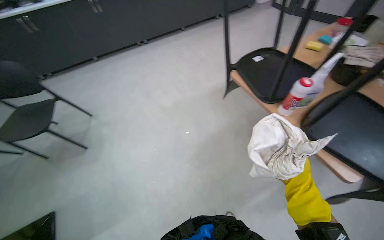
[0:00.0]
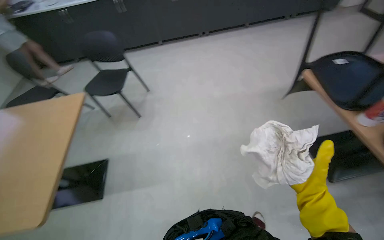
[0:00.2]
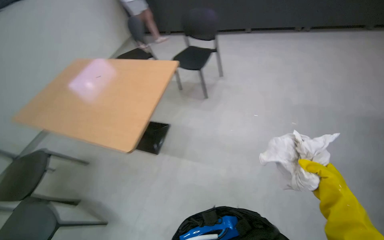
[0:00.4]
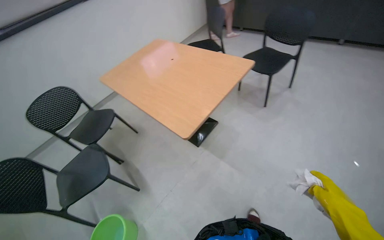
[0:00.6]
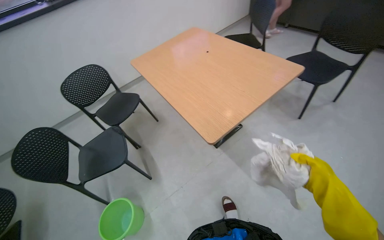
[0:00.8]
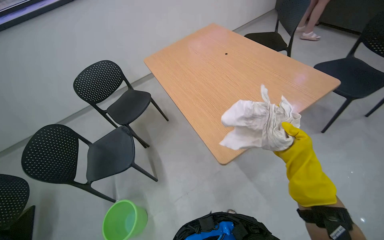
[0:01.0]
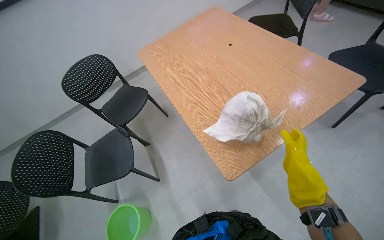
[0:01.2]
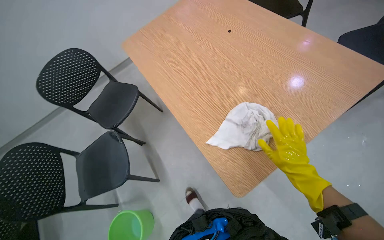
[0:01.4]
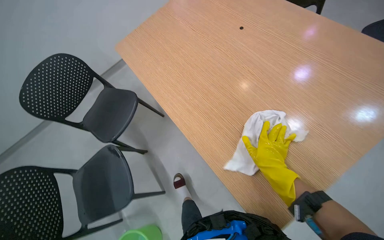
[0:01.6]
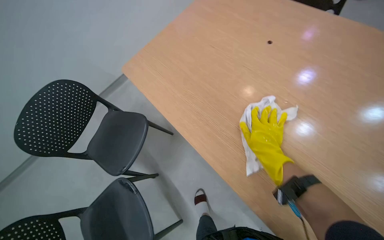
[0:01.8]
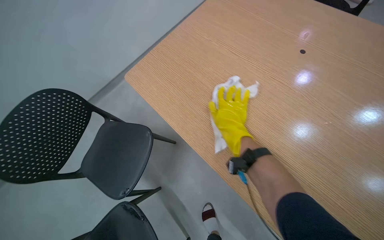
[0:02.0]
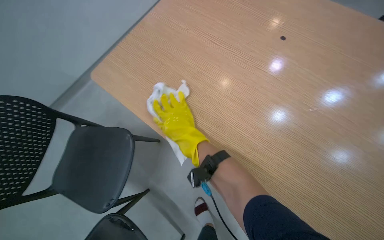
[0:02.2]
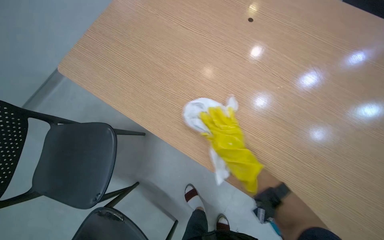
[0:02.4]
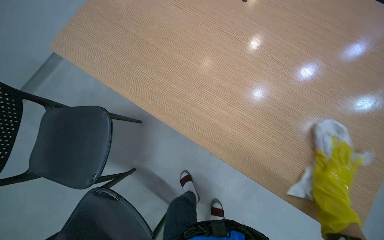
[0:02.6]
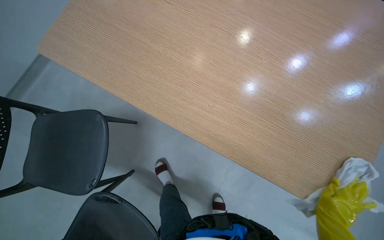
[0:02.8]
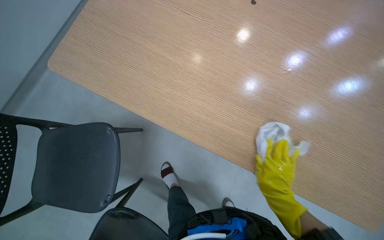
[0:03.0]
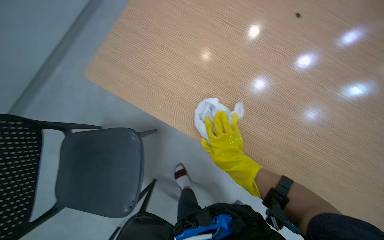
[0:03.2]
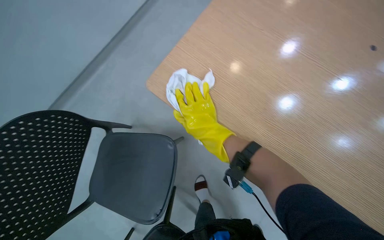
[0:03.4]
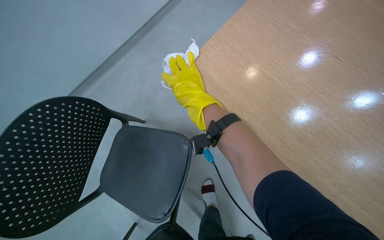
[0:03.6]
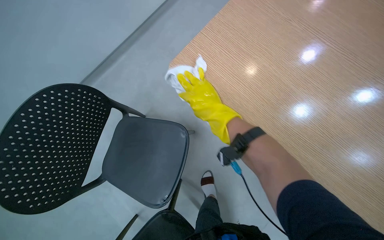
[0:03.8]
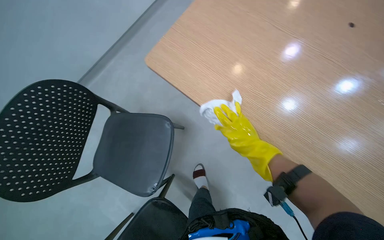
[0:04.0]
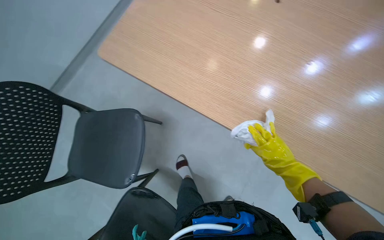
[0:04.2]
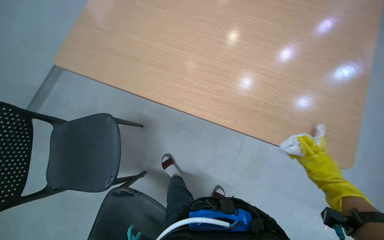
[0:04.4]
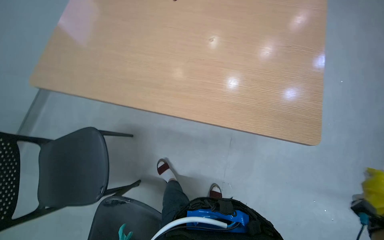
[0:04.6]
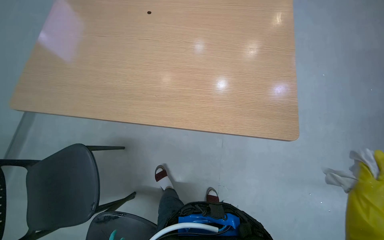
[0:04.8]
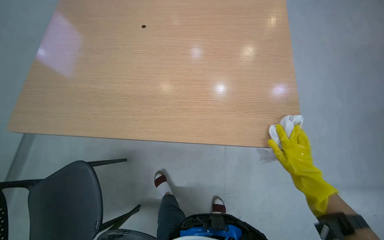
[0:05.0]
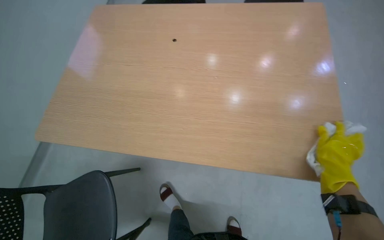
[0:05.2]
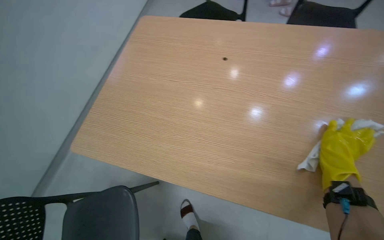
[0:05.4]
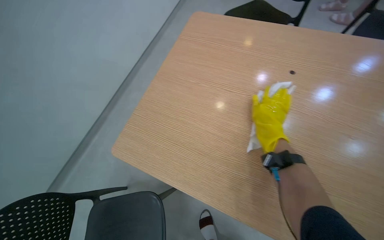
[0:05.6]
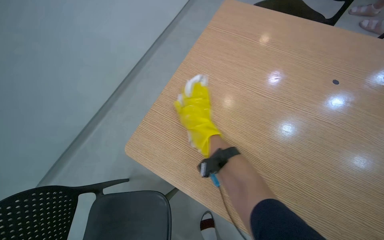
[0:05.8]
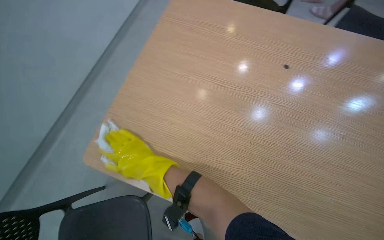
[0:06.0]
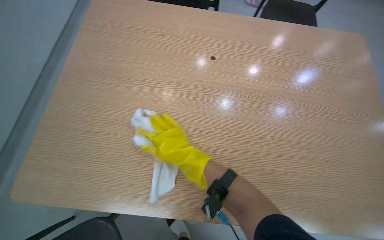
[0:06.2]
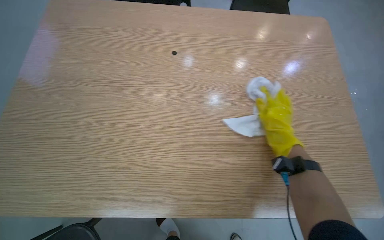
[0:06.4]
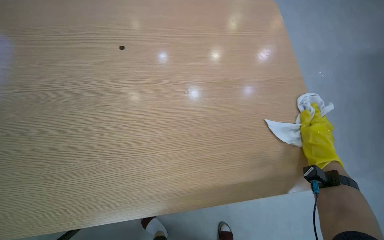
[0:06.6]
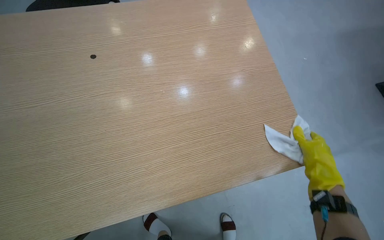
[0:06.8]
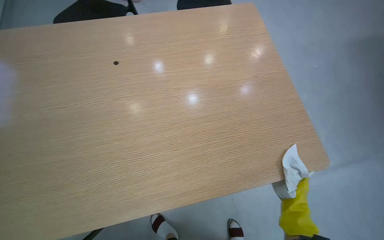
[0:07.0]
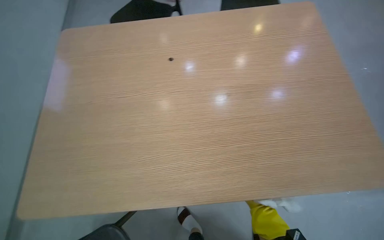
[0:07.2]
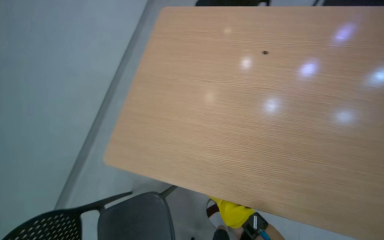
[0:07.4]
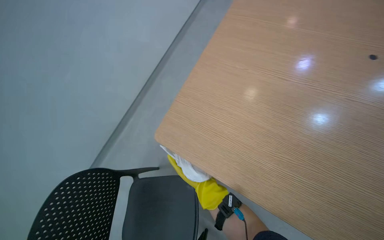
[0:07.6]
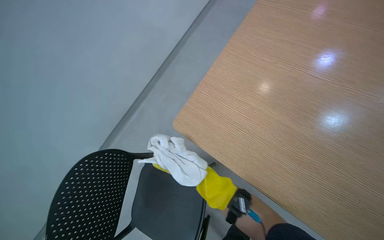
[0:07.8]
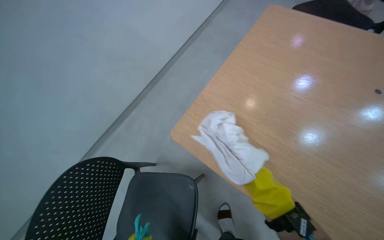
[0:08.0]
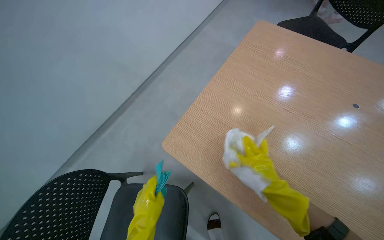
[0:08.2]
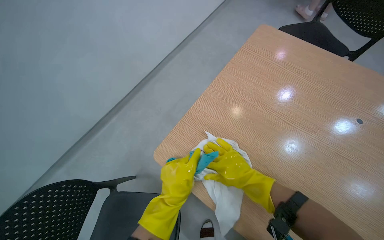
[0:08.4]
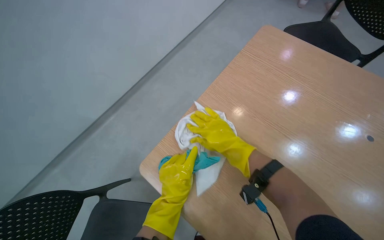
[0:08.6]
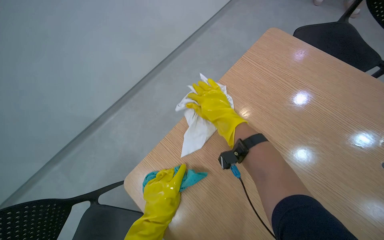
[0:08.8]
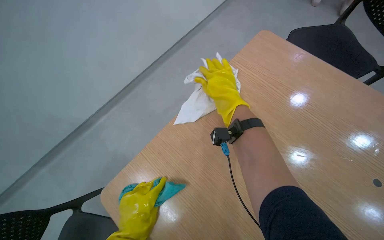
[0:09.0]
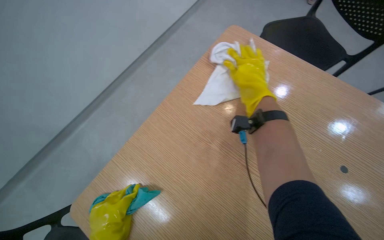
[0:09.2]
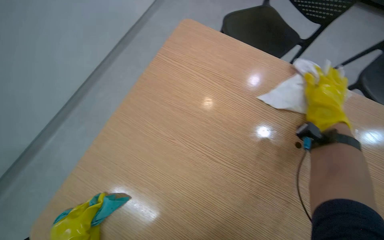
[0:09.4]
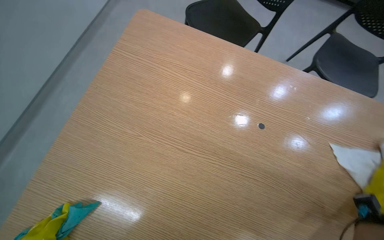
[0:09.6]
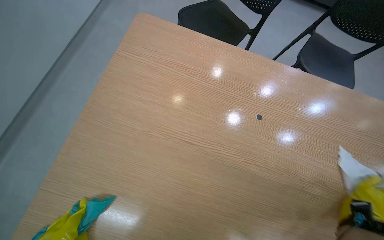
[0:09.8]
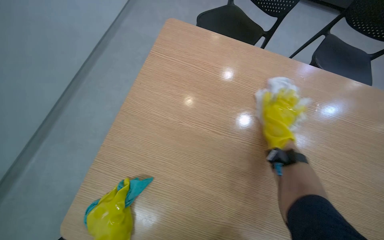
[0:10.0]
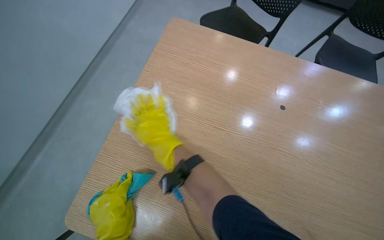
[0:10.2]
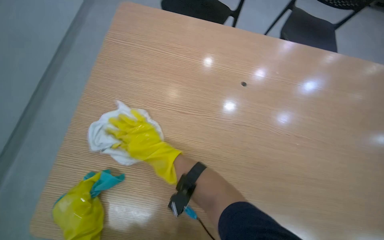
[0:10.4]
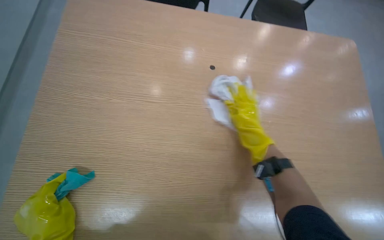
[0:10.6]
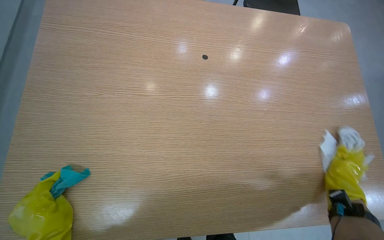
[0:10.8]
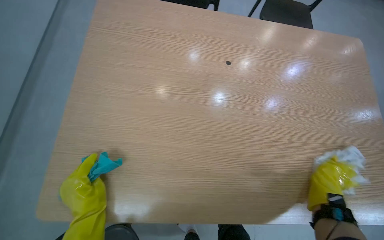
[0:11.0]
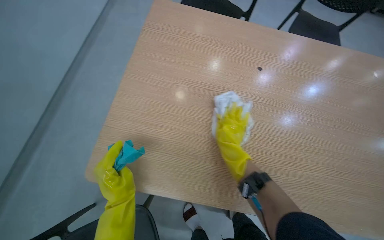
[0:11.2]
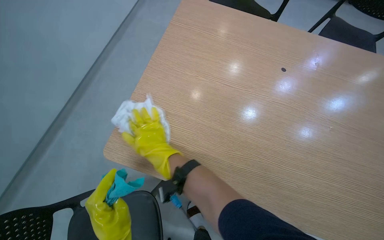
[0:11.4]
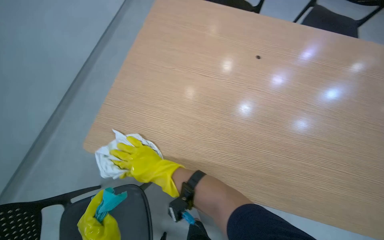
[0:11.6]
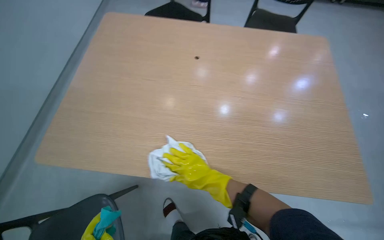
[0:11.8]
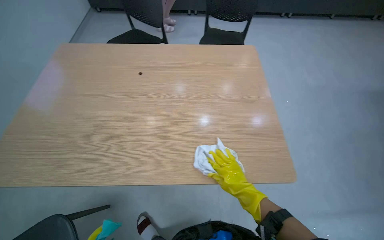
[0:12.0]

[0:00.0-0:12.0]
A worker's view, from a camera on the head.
Job: wiping surfaces.
The whole recording: Cleaning wooden table. The worker applies cleaner and wipes the wooden table.
0:00.0 to 0:01.6: The head travels roughly 1 m. The head turns to the left by some 80 degrees. The wearer looks some 25 degrees further downward.
0:03.0 to 0:04.4: The right hand goes about 20 cm up the picture.
0:04.4 to 0:06.0: The camera travels approximately 50 cm.
0:06.0 to 0:07.6: The wearer looks about 15 degrees further downward.
0:09.0 to 0:10.4: The head turns to the right by some 35 degrees.
0:10.4 to 0:12.0: The right hand swings left and right, some 60 cm each way, with 2 reversals.

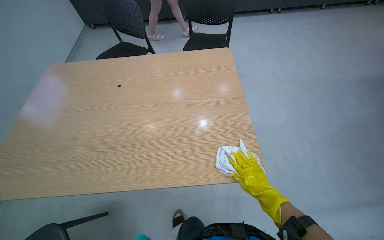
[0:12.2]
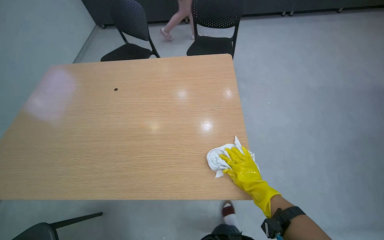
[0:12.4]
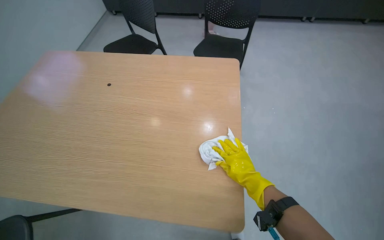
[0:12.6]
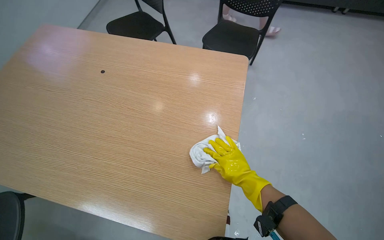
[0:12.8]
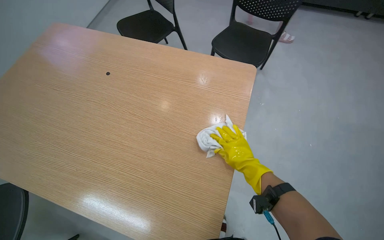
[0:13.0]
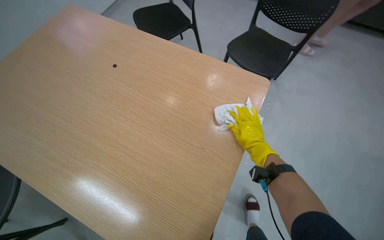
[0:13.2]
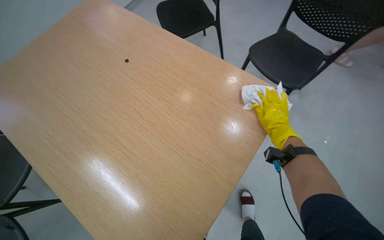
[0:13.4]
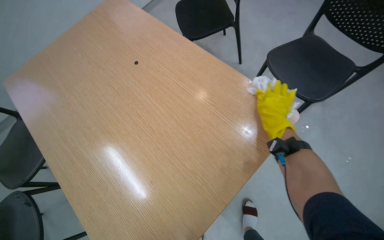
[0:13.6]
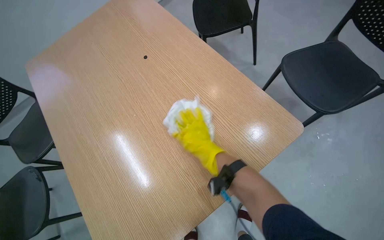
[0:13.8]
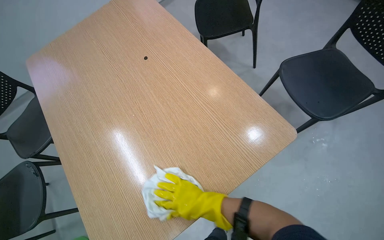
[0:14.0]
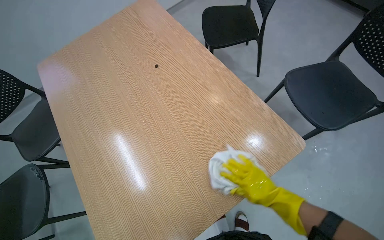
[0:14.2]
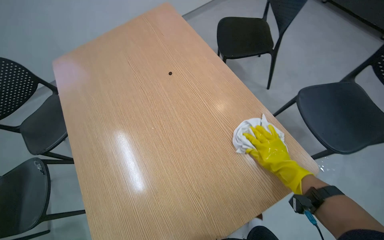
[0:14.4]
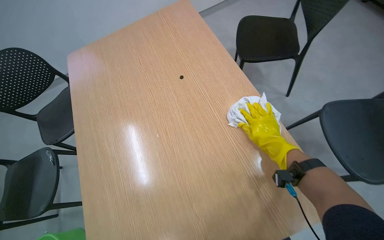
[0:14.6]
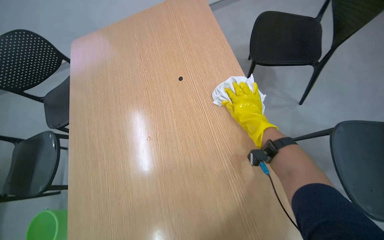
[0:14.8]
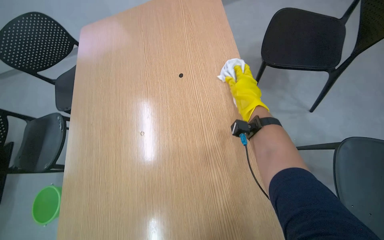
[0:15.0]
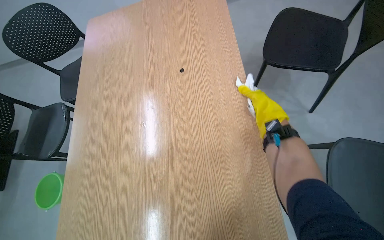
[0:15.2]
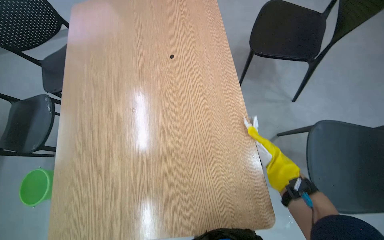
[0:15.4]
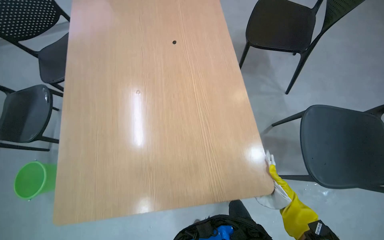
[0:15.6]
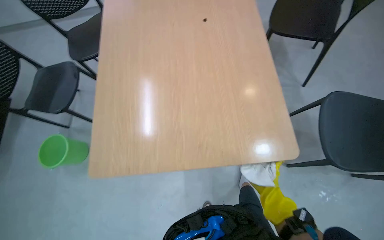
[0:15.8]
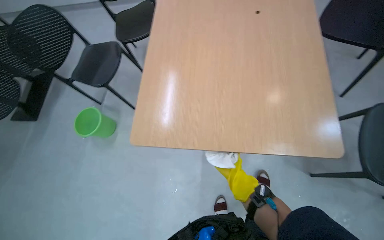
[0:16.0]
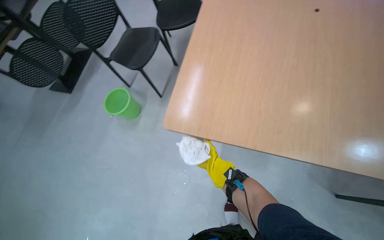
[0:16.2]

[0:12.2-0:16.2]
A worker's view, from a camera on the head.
Job: wiping surfaces.
The whole recording: Cleaning wooden table. The worker applies cleaner and wipes the wooden table.
0:12.2 to 0:13.6: The wearer looks approximately 50 degrees further to the left.
0:13.6 to 0:14.8: The wearer's head swings roughly 30 degrees to the left. The right hand swings left and right, approximately 25 cm each way, with 2 reversals.
0:14.8 to 0:16.2: The camera is carried some 50 cm. The wearer's head swings approximately 30 degrees to the left.

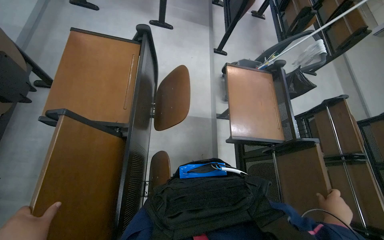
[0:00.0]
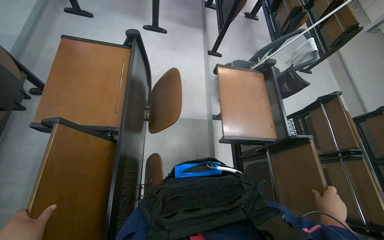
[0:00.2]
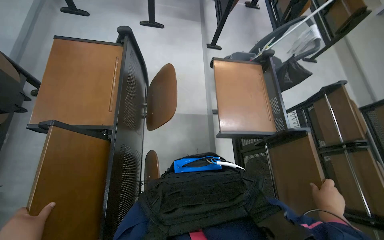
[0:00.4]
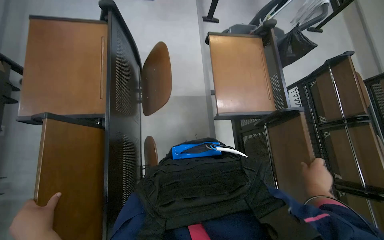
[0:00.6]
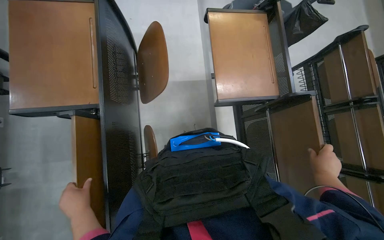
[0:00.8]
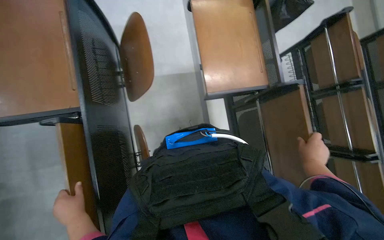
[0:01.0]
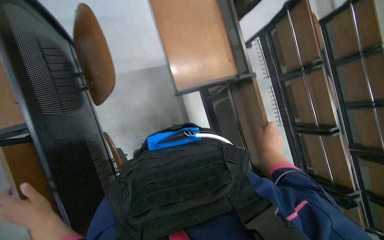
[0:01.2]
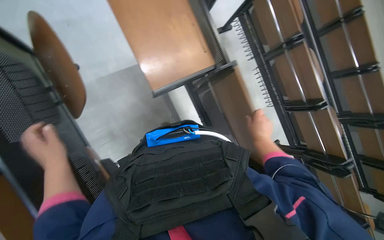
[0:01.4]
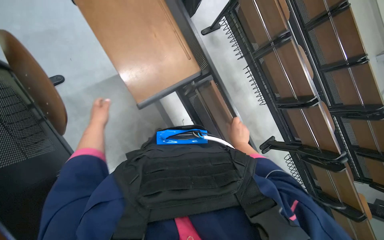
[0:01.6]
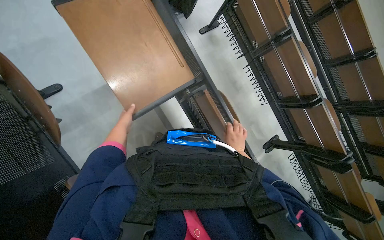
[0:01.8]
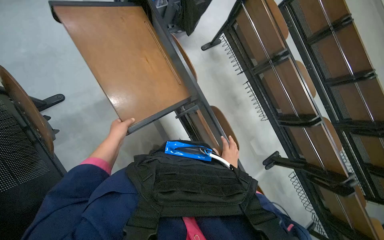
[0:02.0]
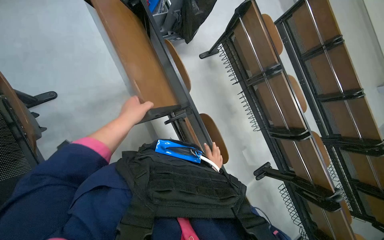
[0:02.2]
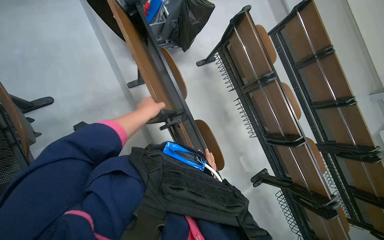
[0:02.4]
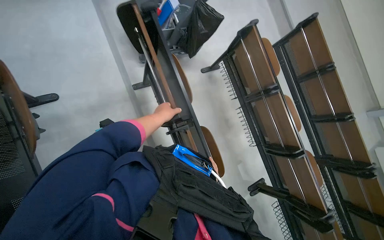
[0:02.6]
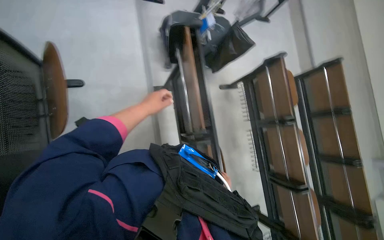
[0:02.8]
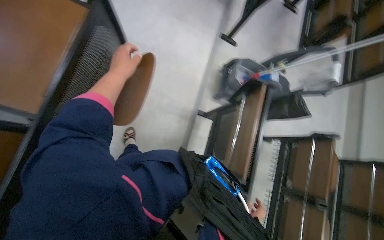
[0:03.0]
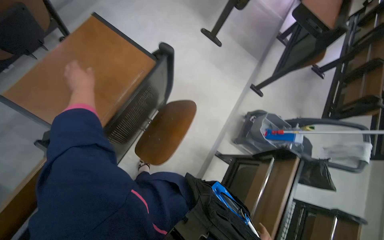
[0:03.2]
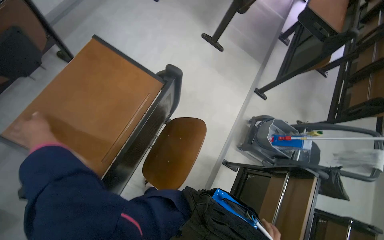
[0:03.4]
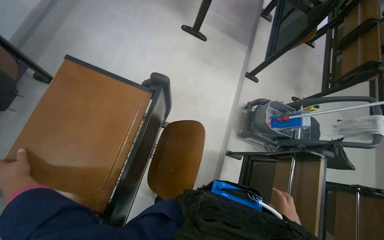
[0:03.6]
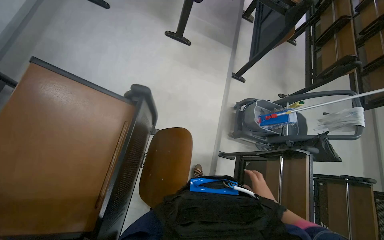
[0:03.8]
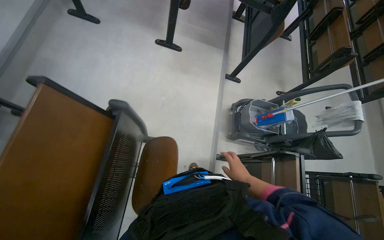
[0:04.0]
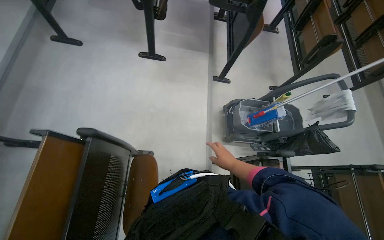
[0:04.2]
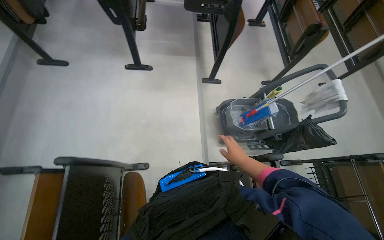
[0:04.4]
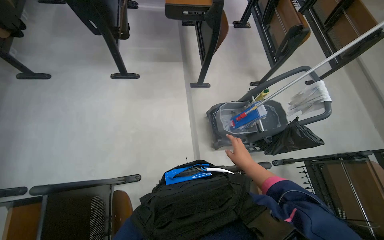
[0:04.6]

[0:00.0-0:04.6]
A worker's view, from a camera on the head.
Job: organizing items.
The whole recording: Organizing lecture hall desks. The worker moves and adjusts desks in the lecture hall, picking up small items from the surfaces.
0:00.0 to 0:01.6: The wearer's head swings about 35 degrees to the right. The view tips downward by approximately 20 degrees.
0:01.6 to 0:03.0: The view tips upward by roughly 20 degrees. The scene rotates clockwise by approximately 45 degrees.
0:03.0 to 0:04.6: The camera travels approximately 50 cm.
